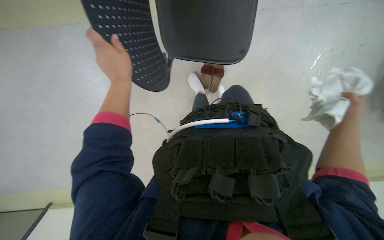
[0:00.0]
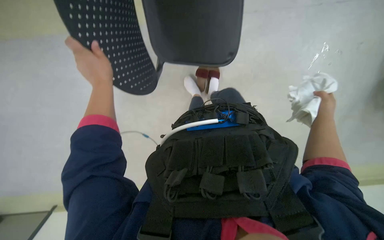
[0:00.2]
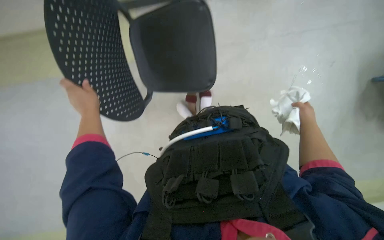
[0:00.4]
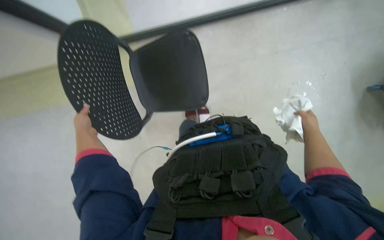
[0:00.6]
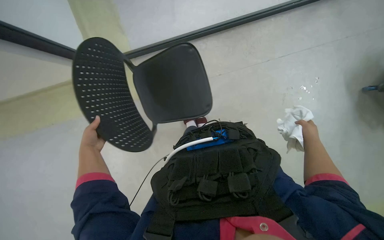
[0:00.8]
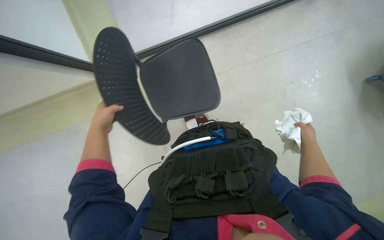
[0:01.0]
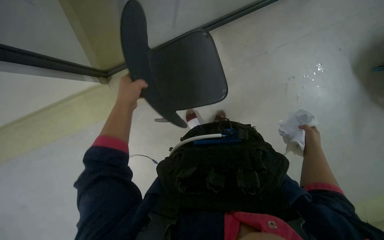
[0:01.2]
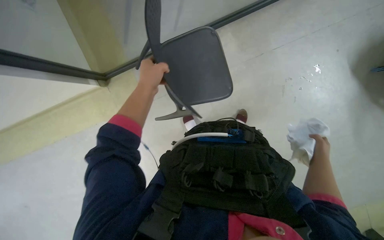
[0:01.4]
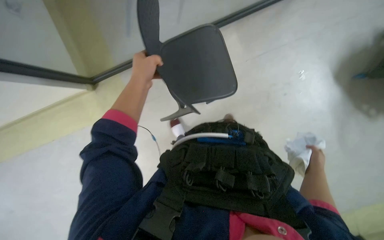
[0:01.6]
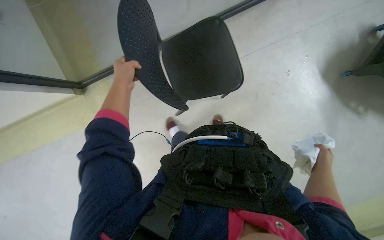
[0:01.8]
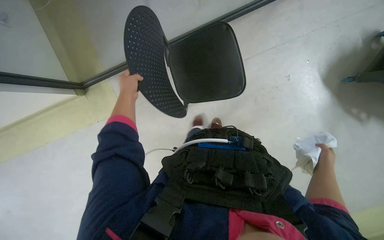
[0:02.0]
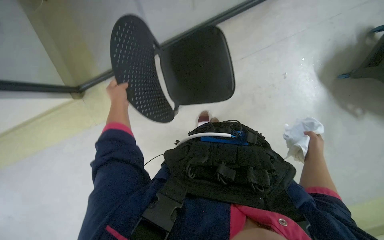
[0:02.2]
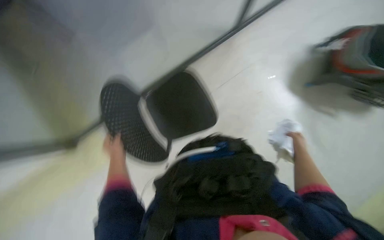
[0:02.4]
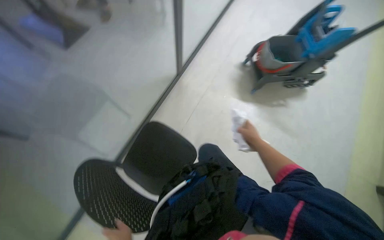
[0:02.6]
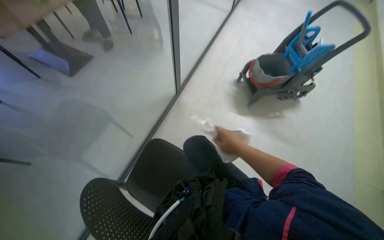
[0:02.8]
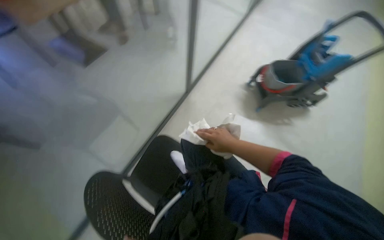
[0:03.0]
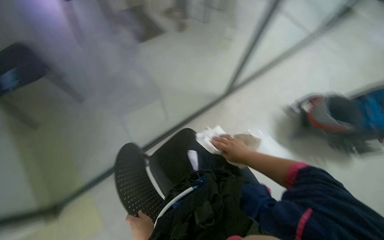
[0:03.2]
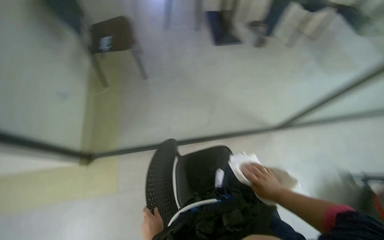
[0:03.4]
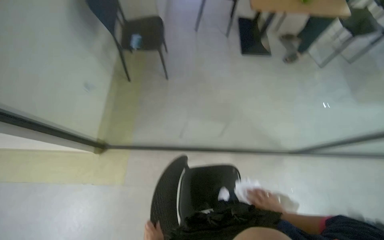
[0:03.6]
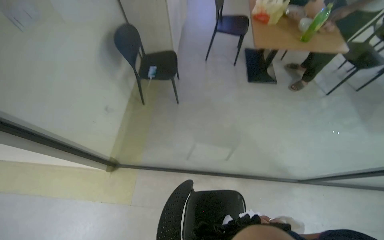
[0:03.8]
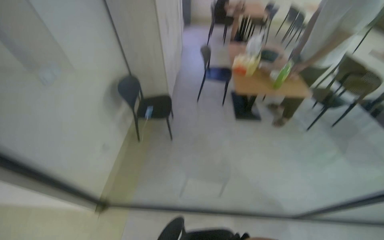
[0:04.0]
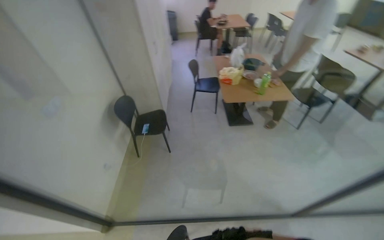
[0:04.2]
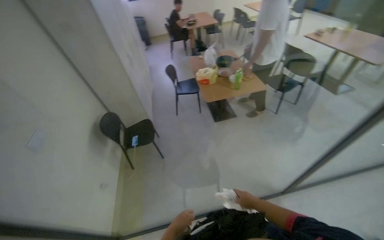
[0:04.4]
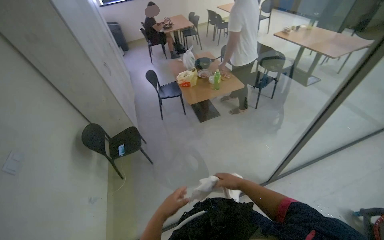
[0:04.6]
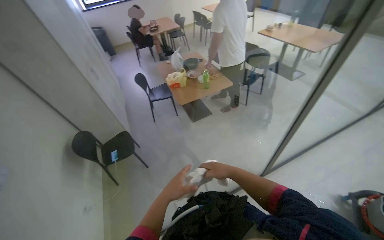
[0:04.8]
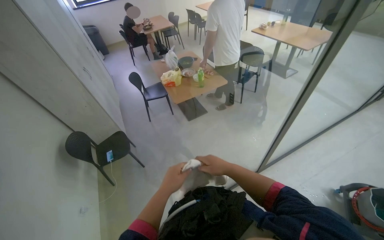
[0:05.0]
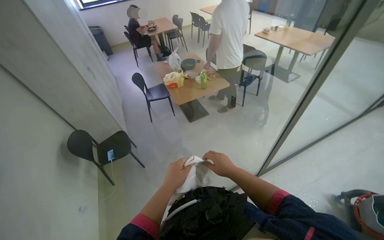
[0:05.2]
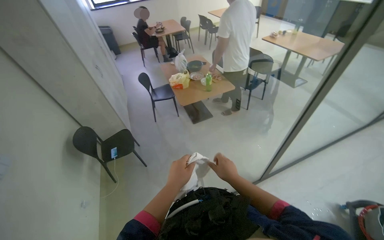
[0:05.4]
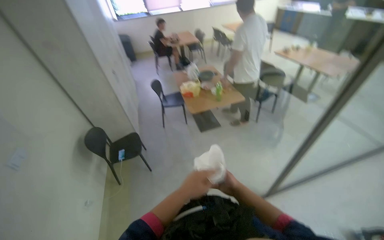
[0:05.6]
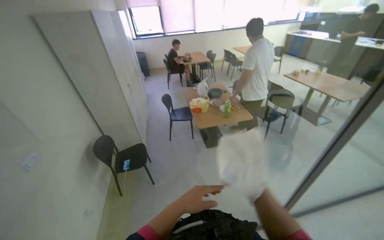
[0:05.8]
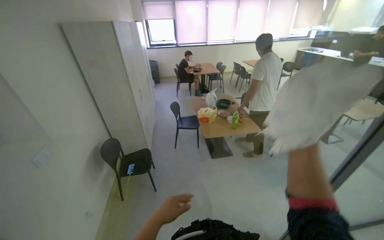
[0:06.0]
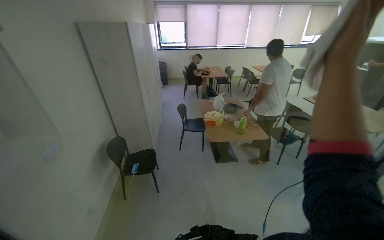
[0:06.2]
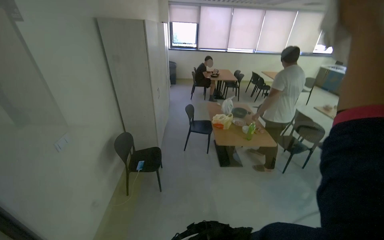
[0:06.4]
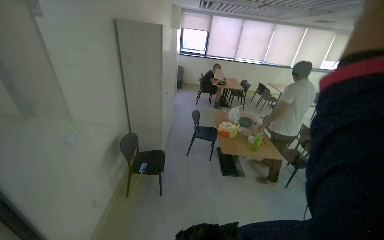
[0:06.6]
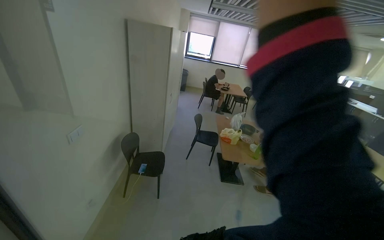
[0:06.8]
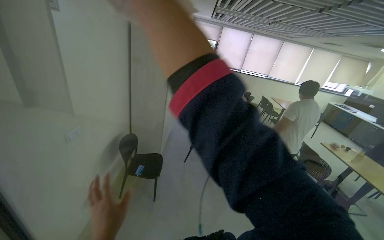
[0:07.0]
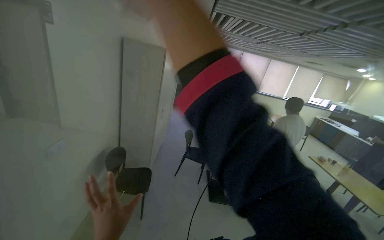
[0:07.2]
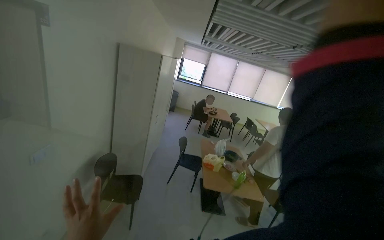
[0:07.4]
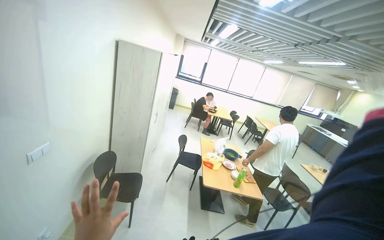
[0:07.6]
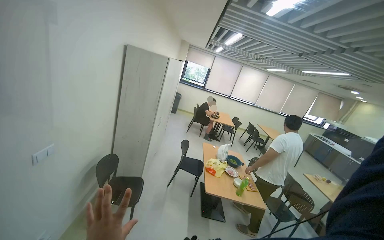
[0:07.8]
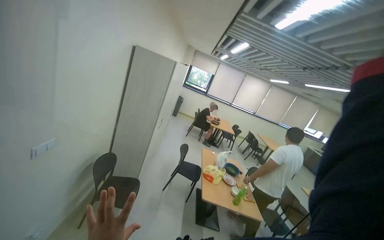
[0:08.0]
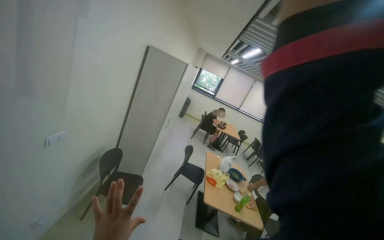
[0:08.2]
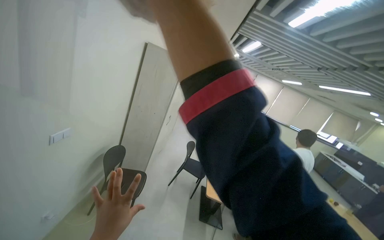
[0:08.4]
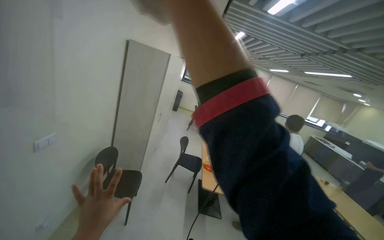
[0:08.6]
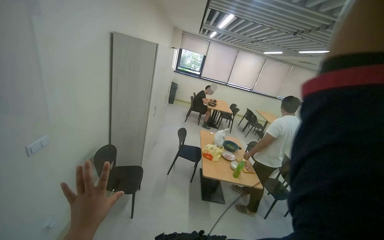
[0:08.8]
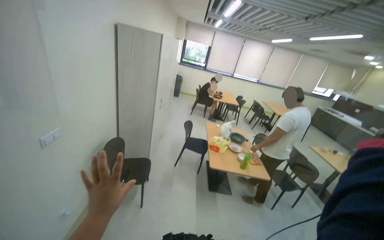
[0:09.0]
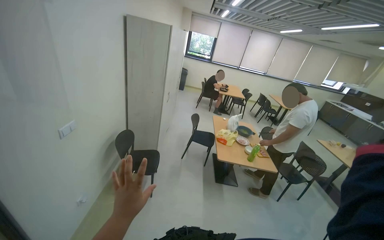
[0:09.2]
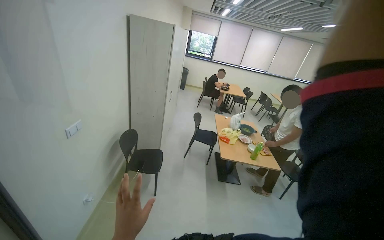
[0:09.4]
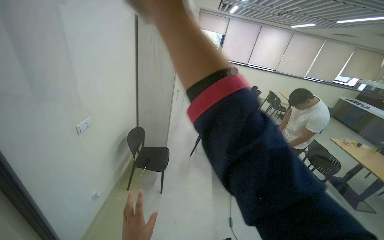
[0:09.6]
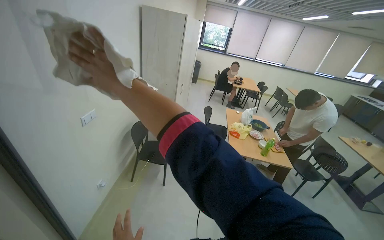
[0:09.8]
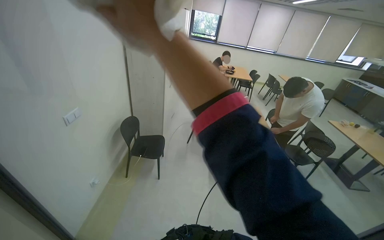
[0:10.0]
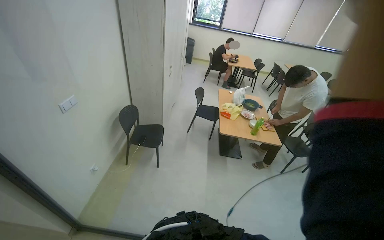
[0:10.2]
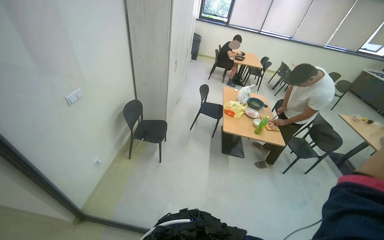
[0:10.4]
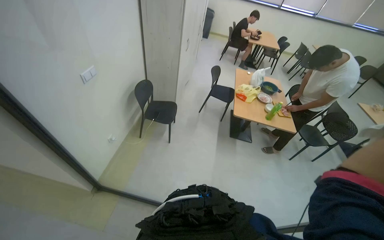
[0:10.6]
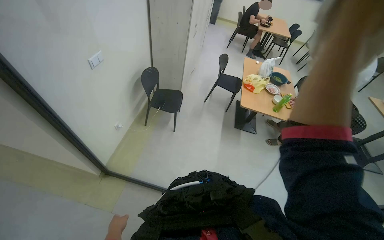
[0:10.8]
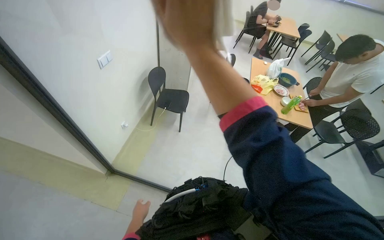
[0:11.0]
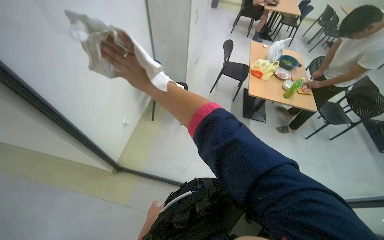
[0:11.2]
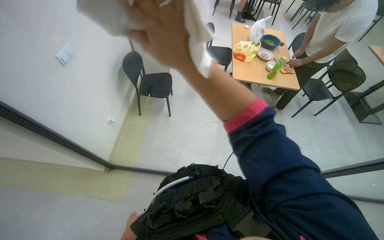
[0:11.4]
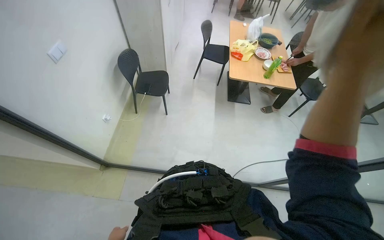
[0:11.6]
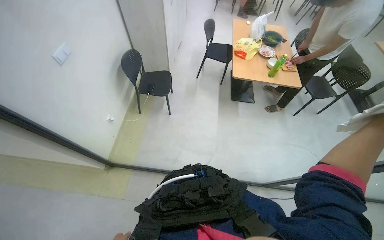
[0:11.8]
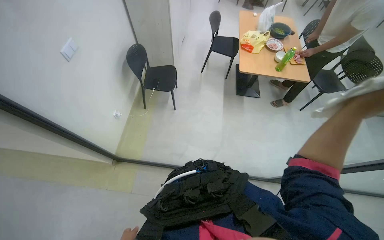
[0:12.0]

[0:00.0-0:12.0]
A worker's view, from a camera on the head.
Job: wiping surfaces.
The whole recording: Wiping glass partition. The worker wipes the glass partition with a white cloth.
0:00.0 to 0:01.6: The right hand heads down the picture, covering some 15 cm. The left hand goes to the left and returns, roughly 10 cm each way.
0:01.6 to 0:03.0: The view tilts some 20 degrees upward. The right hand shifts some 40 cm to the left, nearer to the camera and up the picture.
0:03.0 to 0:04.4: The camera is carried some 50 cm. The wearer's head swings approximately 40 degrees to the left. The view tips upward by roughly 25 degrees.
0:04.4 to 0:06.0: The view tips upward by about 15 degrees. The left hand travels up the picture by roughly 10 cm.
0:06.0 to 0:07.6: The view tips upward by some 10 degrees.
0:10.4 to 0:12.0: The wearer looks some 20 degrees further downward.

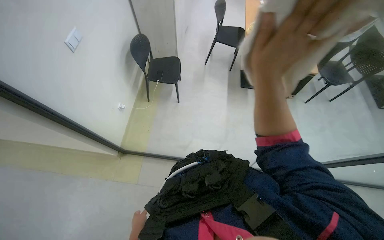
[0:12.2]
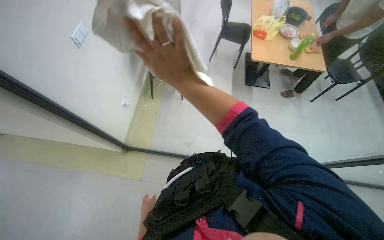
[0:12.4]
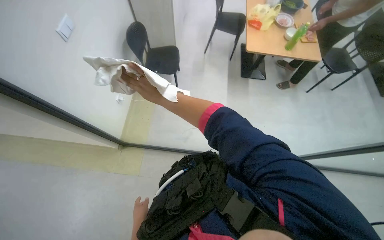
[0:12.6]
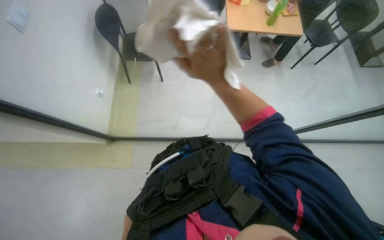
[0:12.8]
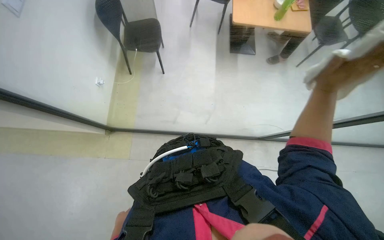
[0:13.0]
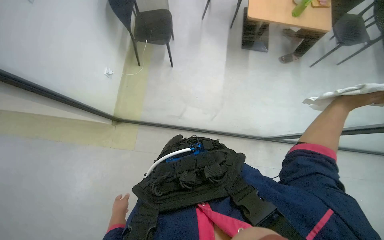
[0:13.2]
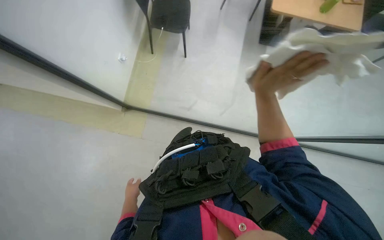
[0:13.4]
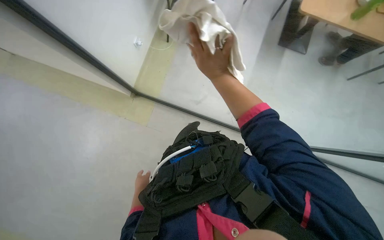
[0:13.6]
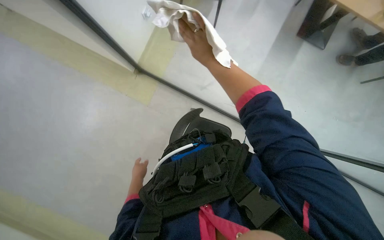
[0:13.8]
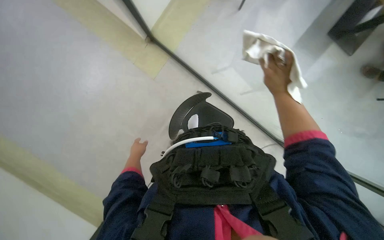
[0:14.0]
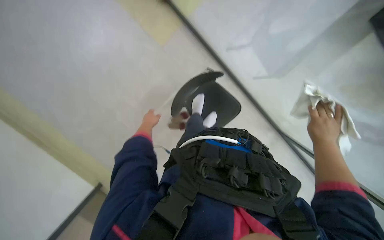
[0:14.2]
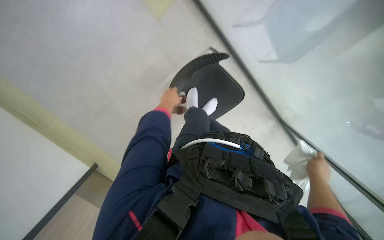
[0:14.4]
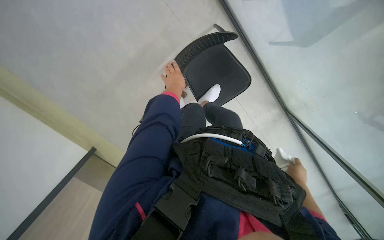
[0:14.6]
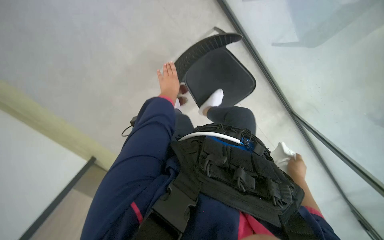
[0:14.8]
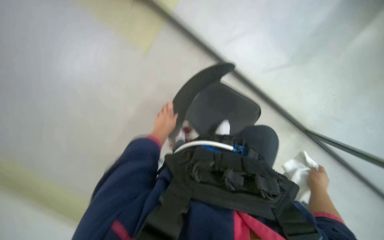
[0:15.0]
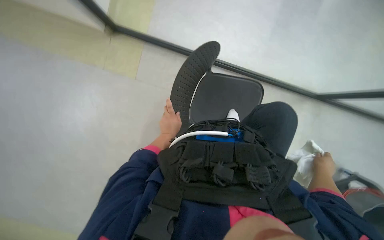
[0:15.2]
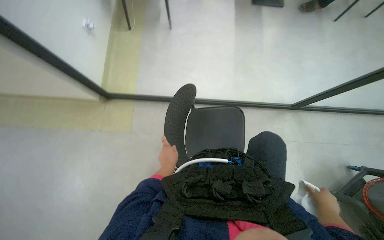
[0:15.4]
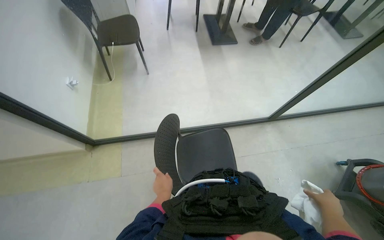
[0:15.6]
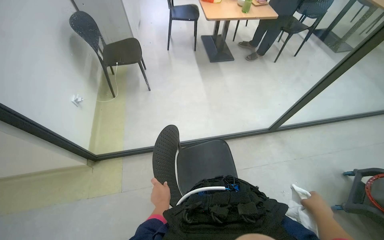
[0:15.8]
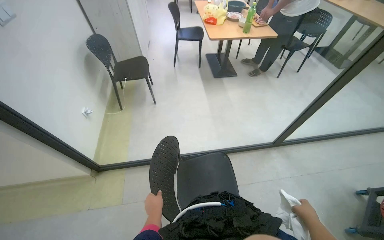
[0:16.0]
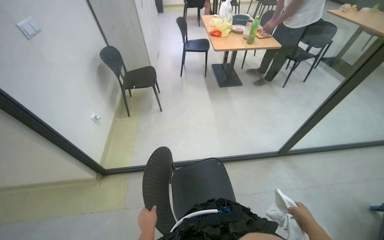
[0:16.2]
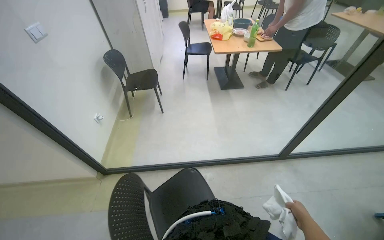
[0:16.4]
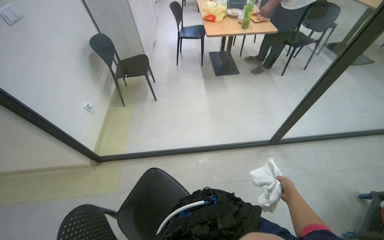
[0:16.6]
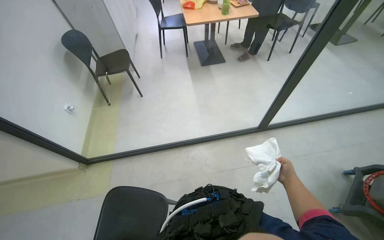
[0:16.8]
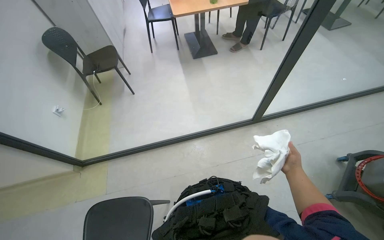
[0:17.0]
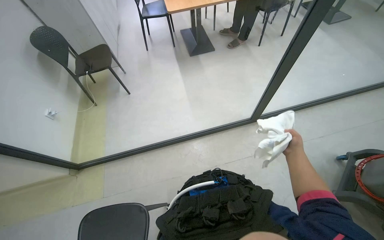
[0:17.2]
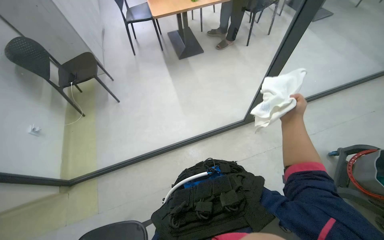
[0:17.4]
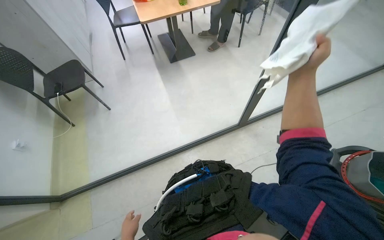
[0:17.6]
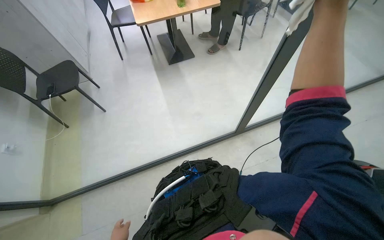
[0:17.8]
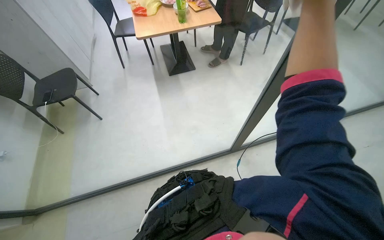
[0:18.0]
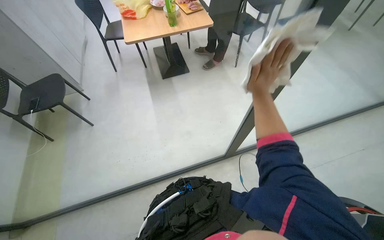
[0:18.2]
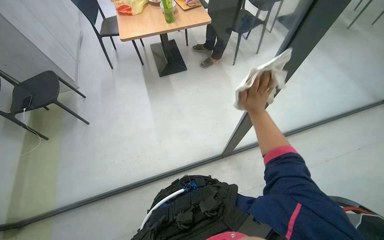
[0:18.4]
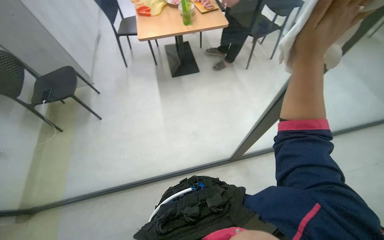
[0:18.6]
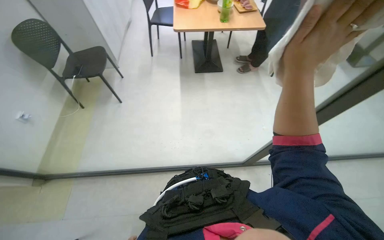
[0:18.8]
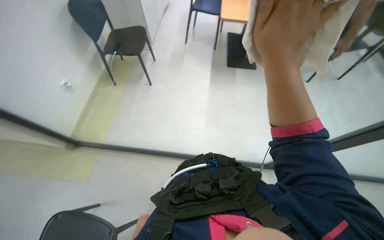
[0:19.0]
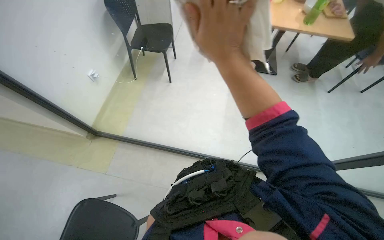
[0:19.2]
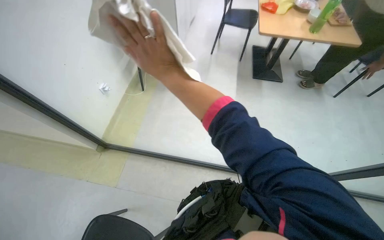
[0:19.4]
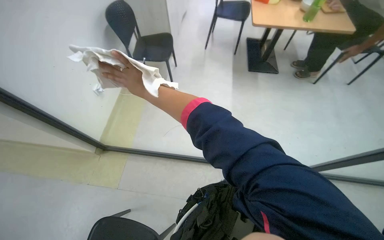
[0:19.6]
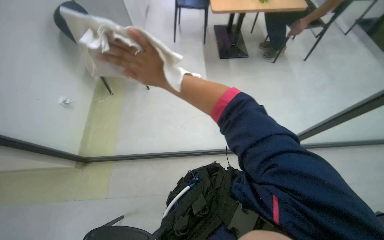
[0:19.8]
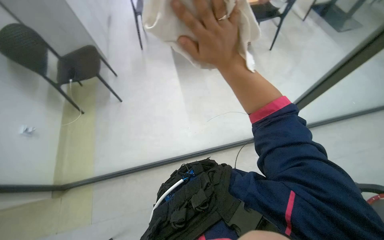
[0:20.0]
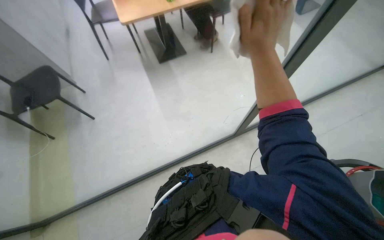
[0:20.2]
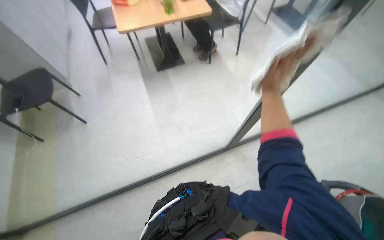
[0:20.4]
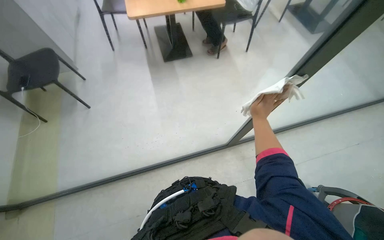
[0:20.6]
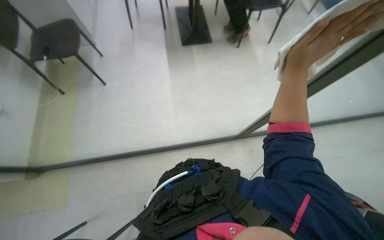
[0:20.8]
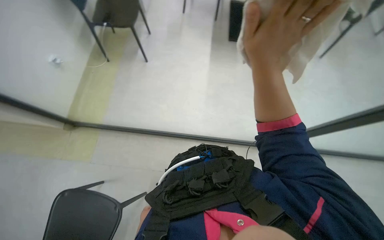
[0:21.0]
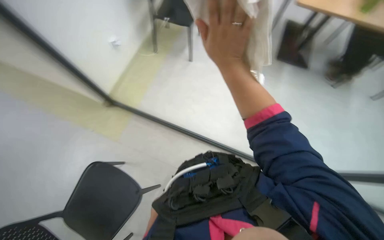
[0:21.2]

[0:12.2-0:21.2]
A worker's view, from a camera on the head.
Job: wiping surfaces.
The whole recording: Wiping glass partition. The worker wipes the glass partition with a white cloth.
0:12.2 to 0:13.8: The view tips downward by about 25 degrees.
0:13.8 to 0:15.2: The wearer looks about 25 degrees further downward.
0:15.2 to 0:16.6: The view tips upward by approximately 35 degrees.
0:16.6 to 0:18.2: The camera is carried about 40 cm.
0:18.2 to 0:19.8: The wearer's head swings roughly 25 degrees to the left.
0:19.8 to 0:21.2: The right hand shifts some 35 cm to the right.
